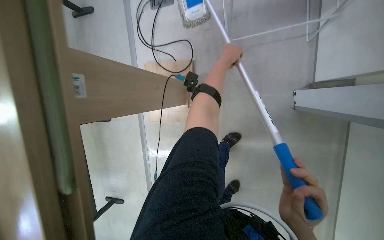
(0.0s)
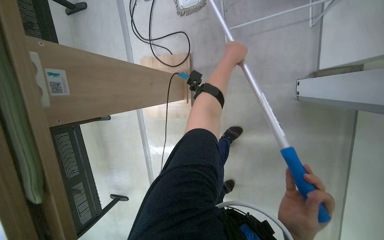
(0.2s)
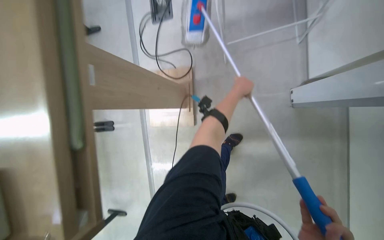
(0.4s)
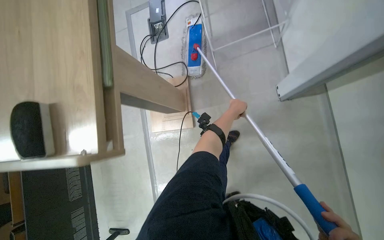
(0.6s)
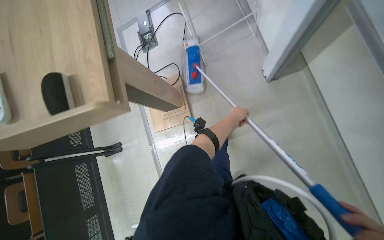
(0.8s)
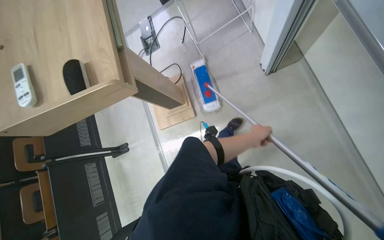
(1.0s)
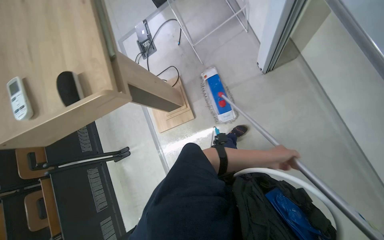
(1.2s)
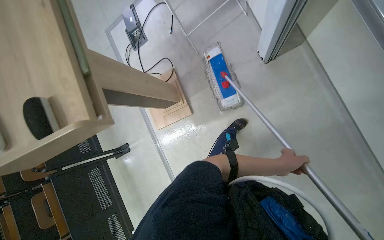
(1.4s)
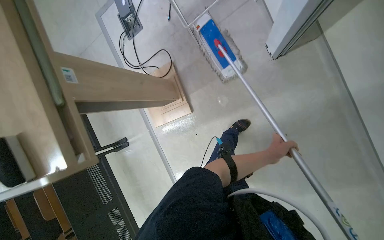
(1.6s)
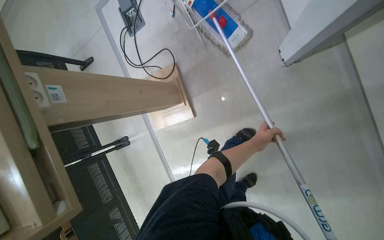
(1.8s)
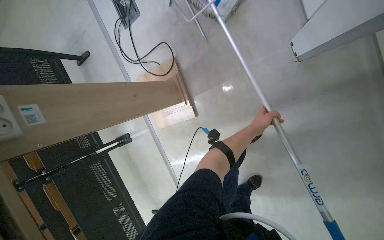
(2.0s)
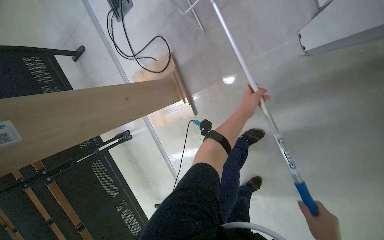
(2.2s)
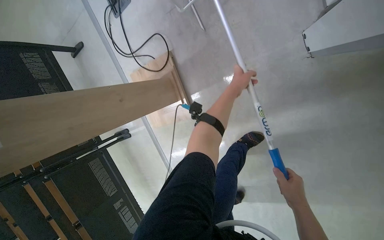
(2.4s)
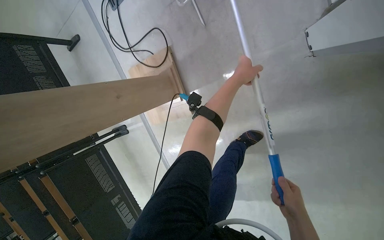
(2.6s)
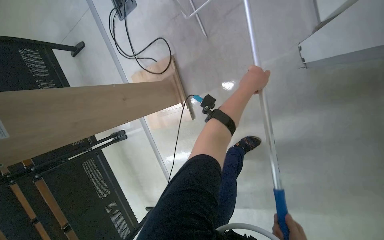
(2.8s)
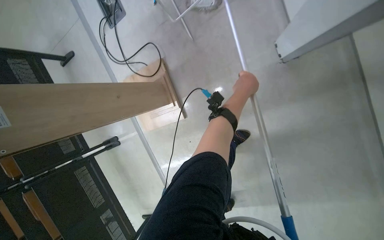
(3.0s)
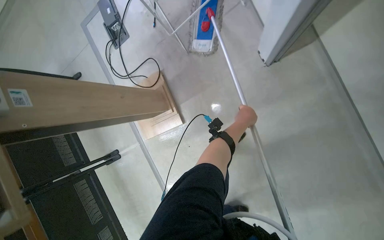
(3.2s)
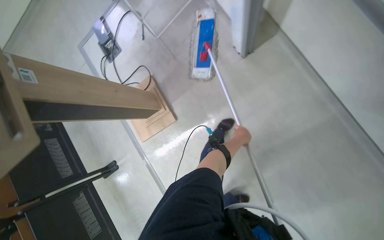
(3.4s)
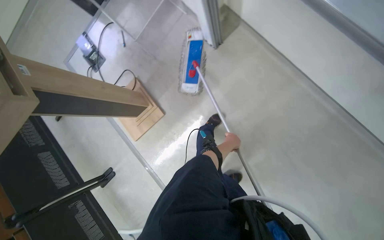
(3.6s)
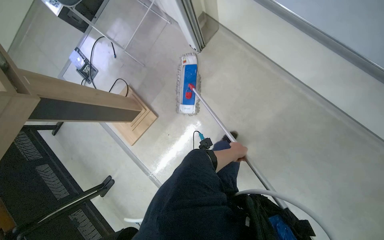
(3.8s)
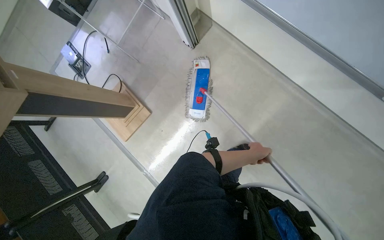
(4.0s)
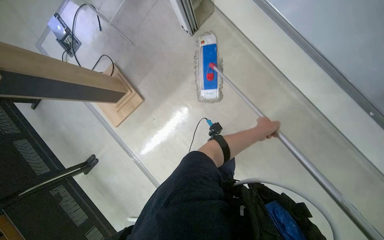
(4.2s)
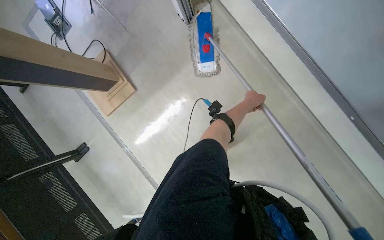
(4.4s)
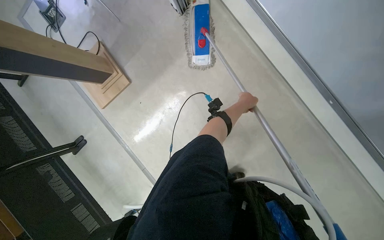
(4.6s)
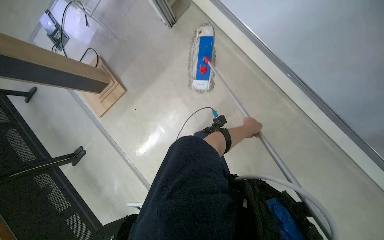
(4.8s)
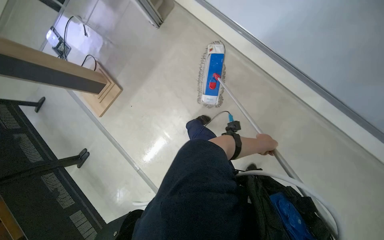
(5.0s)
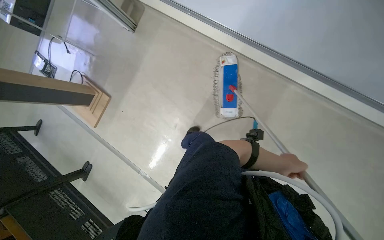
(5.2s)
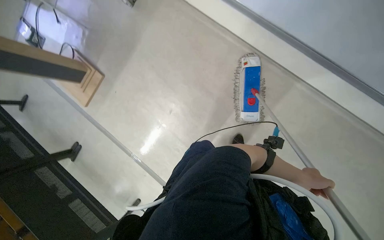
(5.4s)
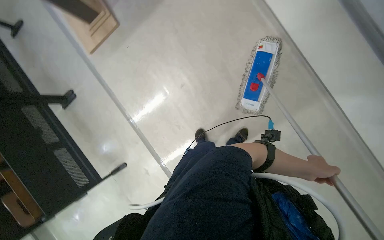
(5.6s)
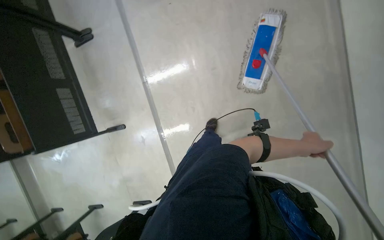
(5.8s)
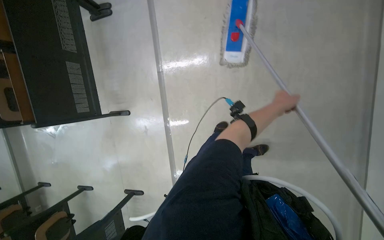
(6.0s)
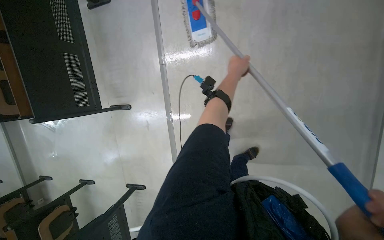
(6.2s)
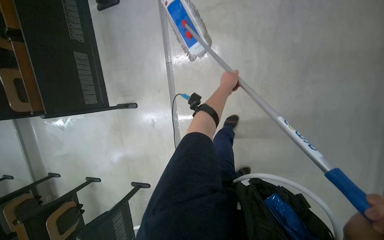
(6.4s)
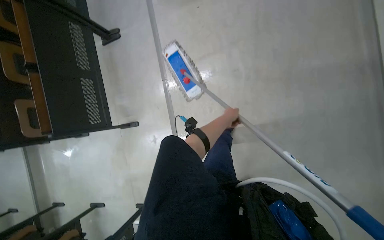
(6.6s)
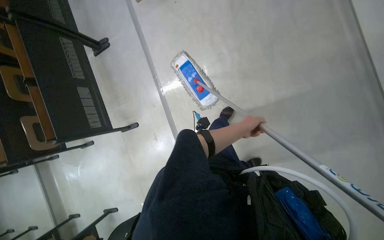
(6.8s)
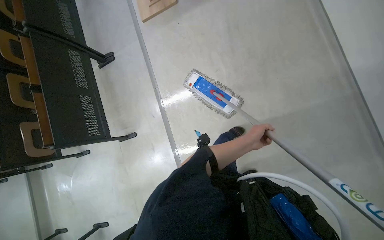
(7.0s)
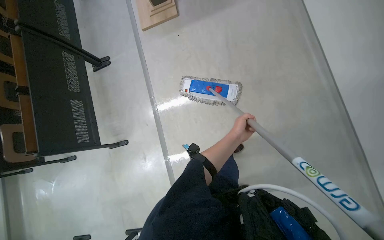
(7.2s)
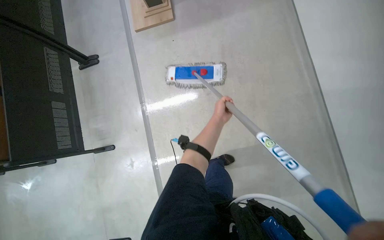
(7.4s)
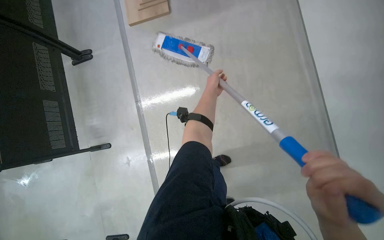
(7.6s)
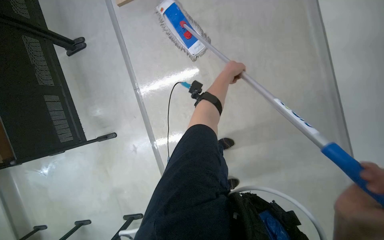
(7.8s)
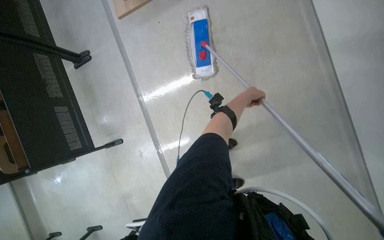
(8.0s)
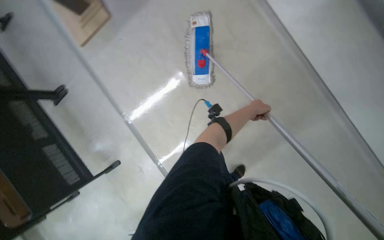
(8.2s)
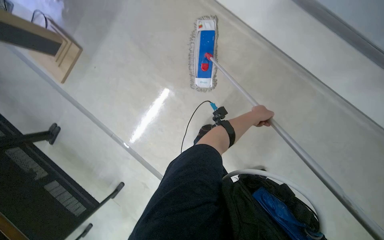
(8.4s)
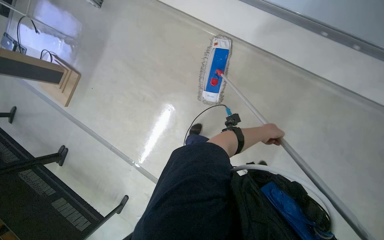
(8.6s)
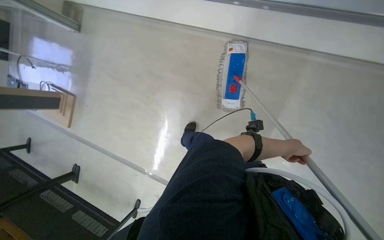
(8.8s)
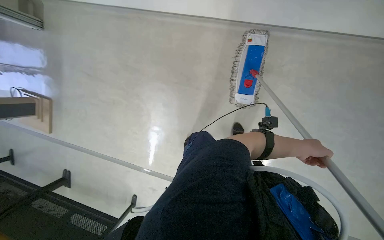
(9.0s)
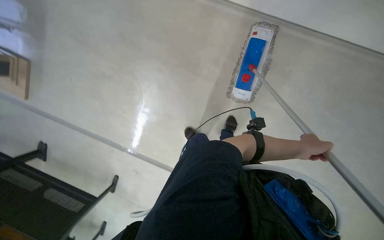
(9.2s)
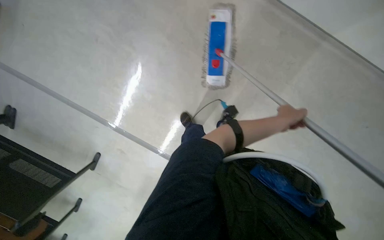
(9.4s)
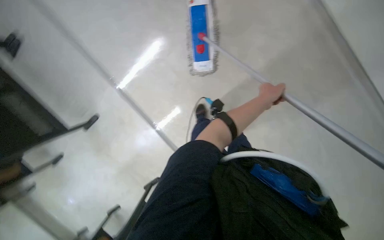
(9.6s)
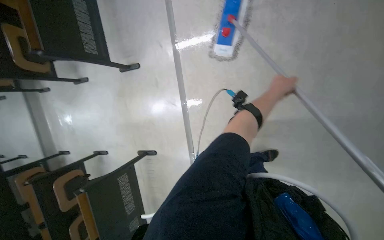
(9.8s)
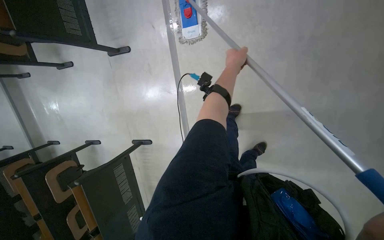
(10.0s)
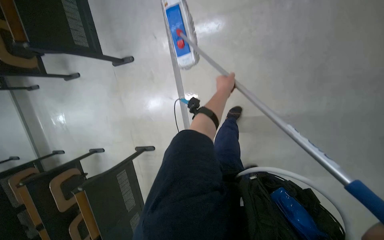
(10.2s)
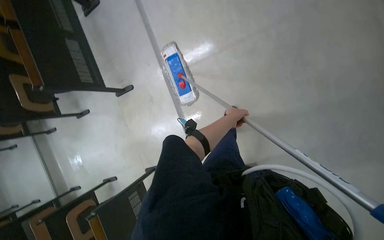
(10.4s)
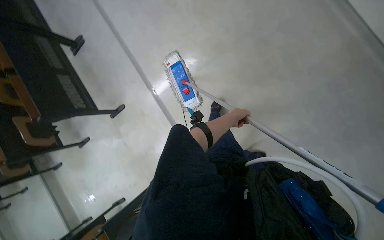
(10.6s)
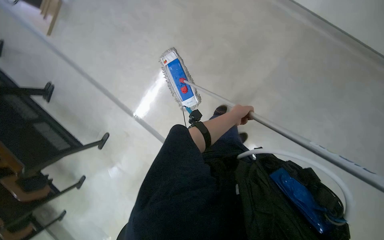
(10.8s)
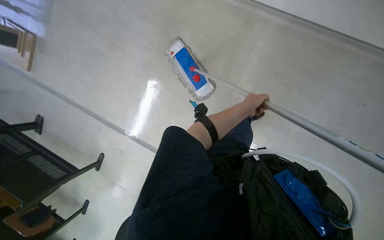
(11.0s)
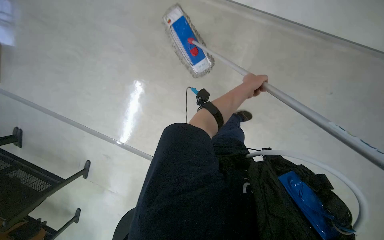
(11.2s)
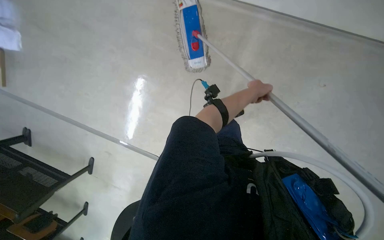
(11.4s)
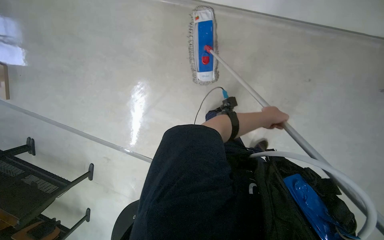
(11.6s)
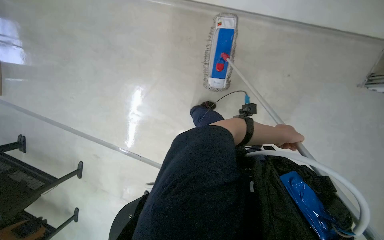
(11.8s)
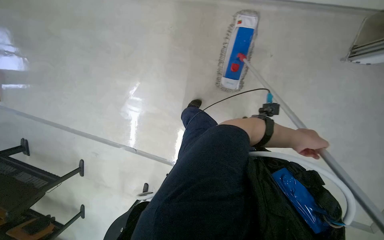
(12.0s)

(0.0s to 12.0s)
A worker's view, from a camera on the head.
Job: mopping floor.
The whole recording: Mopping floor. The worker mops the floor with a flat mop.
0.0s - 1.6s: The left hand heads down the picture and to the right, covering approximately 60 cm.
1.6s - 3.0s: The left hand shifts approximately 40 cm up the picture.
3.0s - 4.4s: The wearer moves some 70 cm. The view tilts approximately 15 degrees upward.
4.4s - 6.0s: The camera is carried some 60 cm.
6.0s - 7.6s: The wearer looks approximately 15 degrees further upward. The left hand moves up and down the picture over some 25 cm, changing direction 2 times.
7.6s - 9.0s: Everything in view rotates about 45 degrees counterclockwise.
10.4s - 12.0s: The camera is carried roughly 50 cm. Everything in view rotates about 45 degrees counterclockwise.

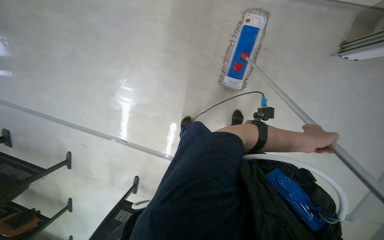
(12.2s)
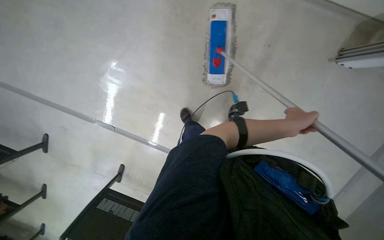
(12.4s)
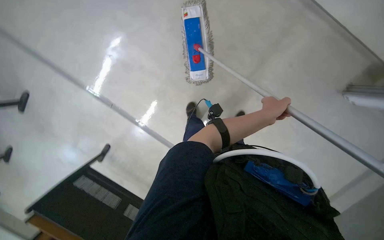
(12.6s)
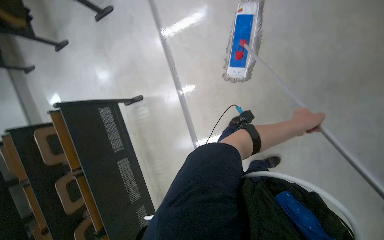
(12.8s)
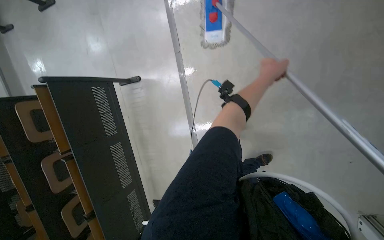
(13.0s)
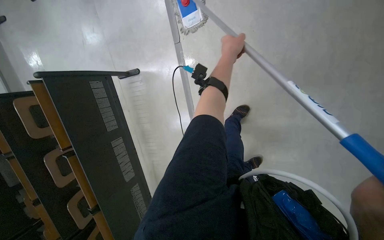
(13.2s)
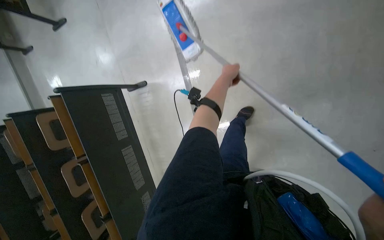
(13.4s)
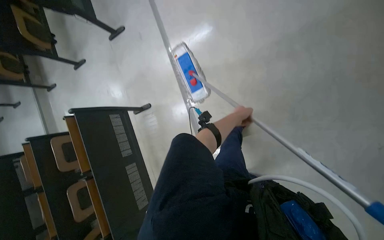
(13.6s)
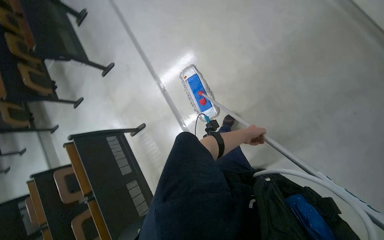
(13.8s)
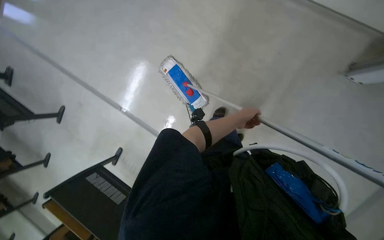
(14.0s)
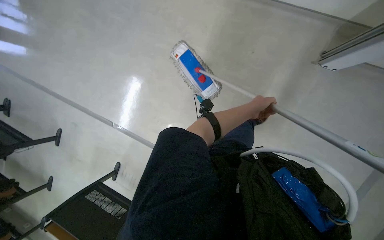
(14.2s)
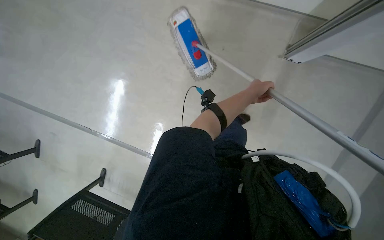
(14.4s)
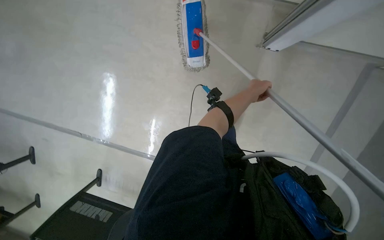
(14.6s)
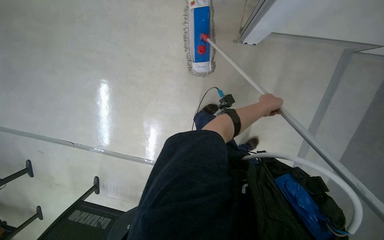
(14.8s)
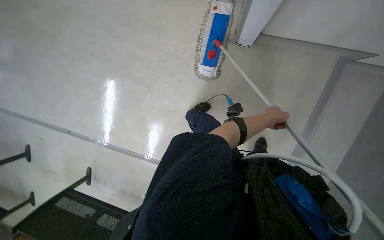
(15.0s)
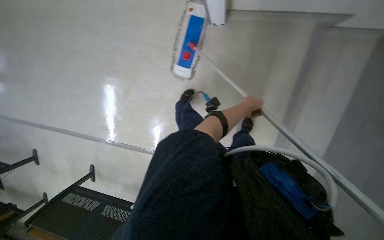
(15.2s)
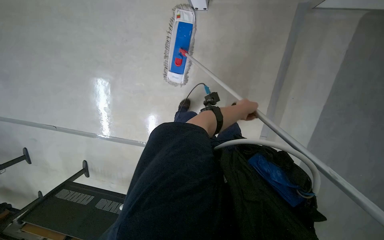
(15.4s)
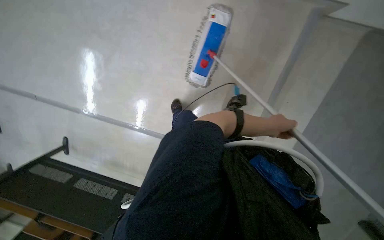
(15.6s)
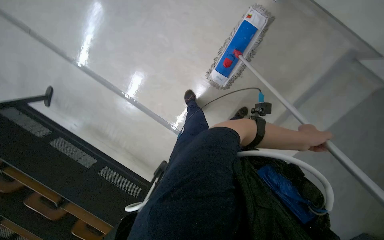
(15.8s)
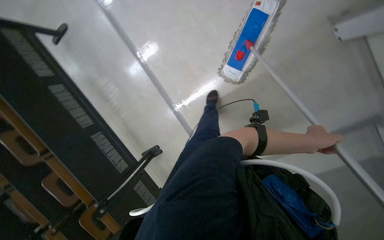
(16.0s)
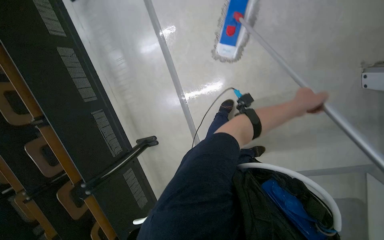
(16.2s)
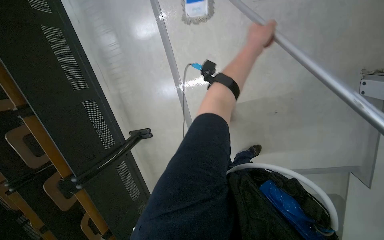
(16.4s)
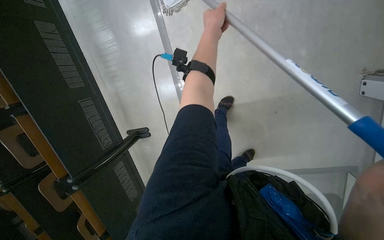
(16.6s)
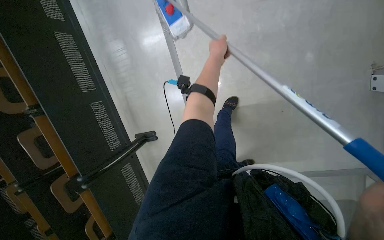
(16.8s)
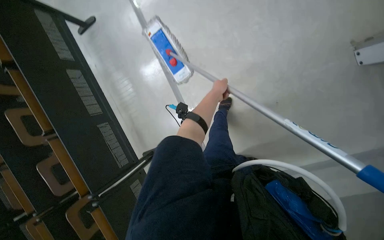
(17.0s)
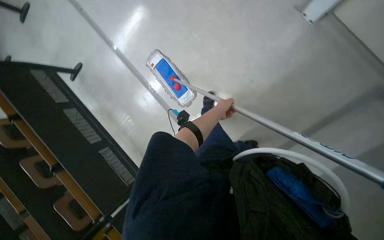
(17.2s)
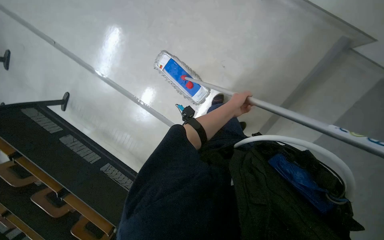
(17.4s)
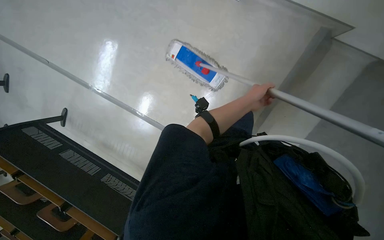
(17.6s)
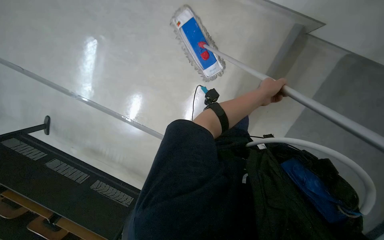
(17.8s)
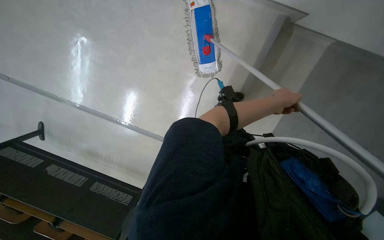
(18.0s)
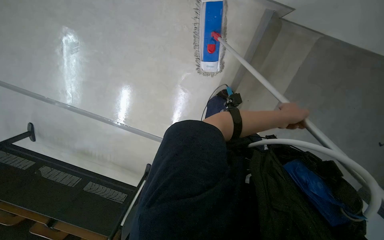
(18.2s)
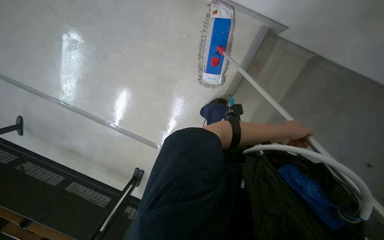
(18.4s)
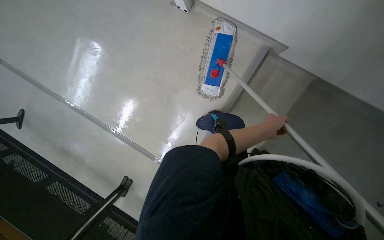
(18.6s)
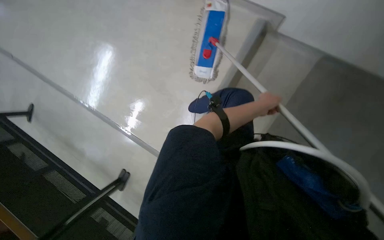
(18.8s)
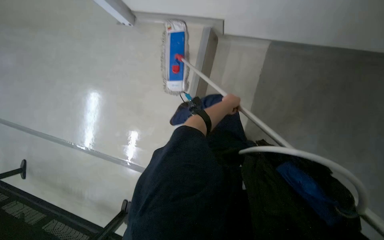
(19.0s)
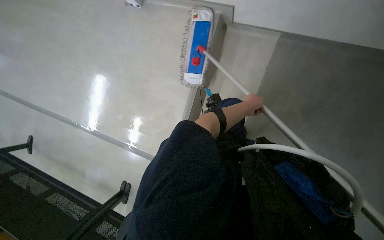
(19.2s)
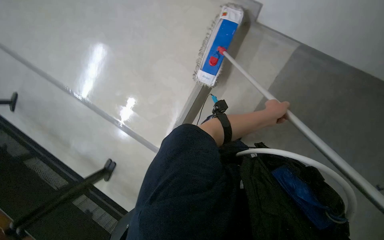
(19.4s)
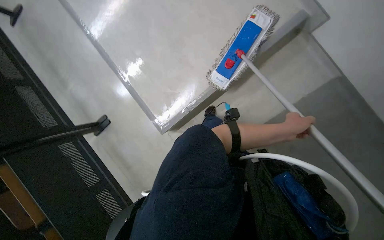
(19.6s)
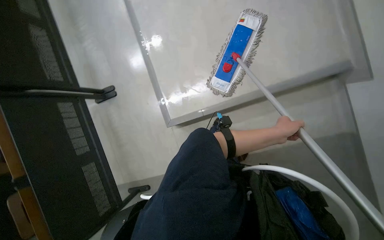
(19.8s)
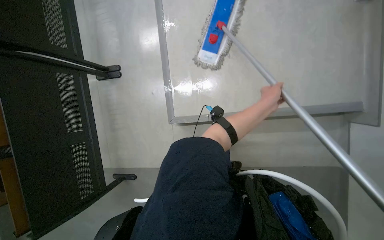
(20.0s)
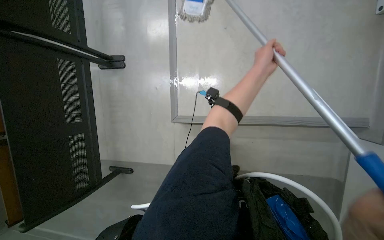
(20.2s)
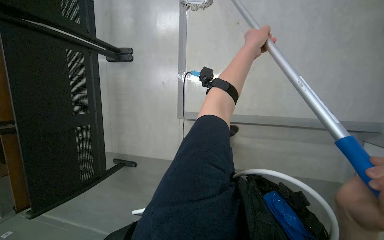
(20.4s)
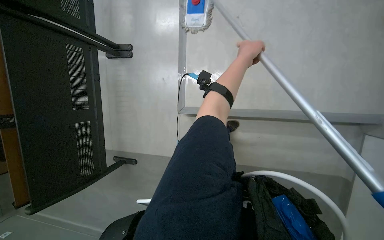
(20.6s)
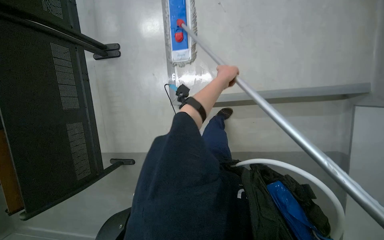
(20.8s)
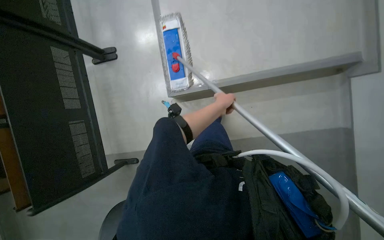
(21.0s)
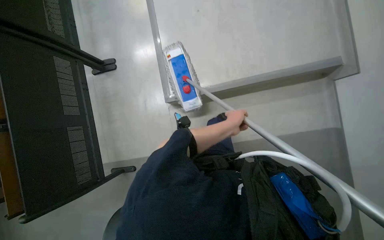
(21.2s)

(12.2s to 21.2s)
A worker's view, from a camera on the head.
Job: mopping floor.
The whole recording: Mopping floor. The worker mops the floor with a flat mop.
12.2s - 13.8s: The camera pitches upward, by roughly 15 degrees.
13.8s - 15.2s: The camera is carried approximately 50 cm. The wearer's head swings roughly 55 degrees to the right.
16.6s - 18.2s: The camera travels about 50 cm. The view tips upward by about 15 degrees. Everything in view rotates about 50 degrees counterclockwise.
18.2s - 19.8s: Everything in view rotates about 35 degrees clockwise.
